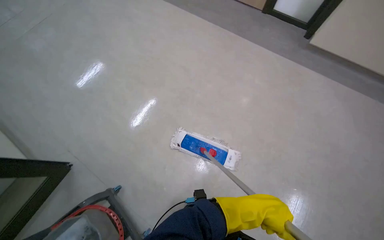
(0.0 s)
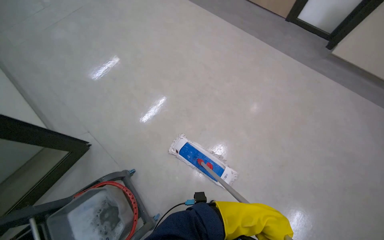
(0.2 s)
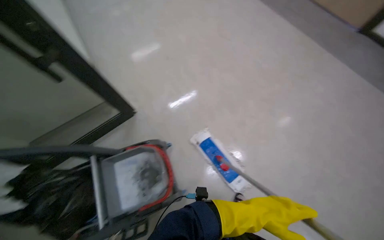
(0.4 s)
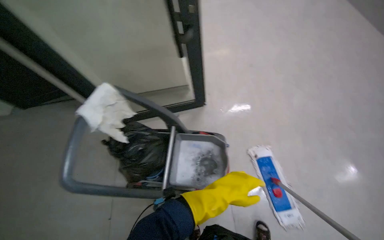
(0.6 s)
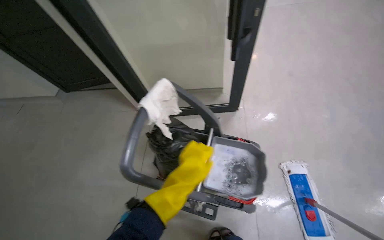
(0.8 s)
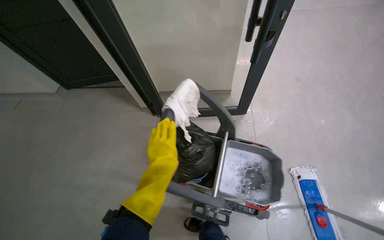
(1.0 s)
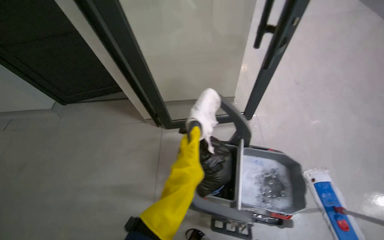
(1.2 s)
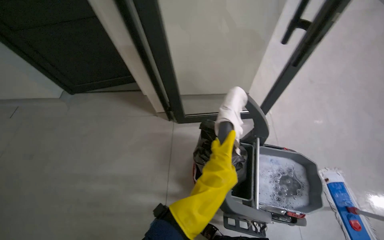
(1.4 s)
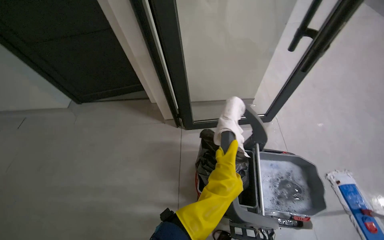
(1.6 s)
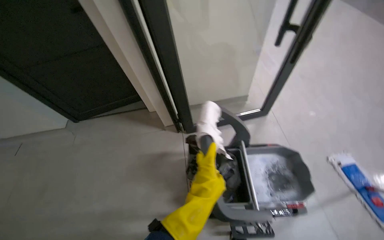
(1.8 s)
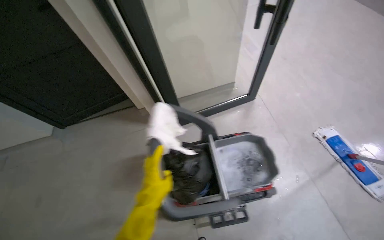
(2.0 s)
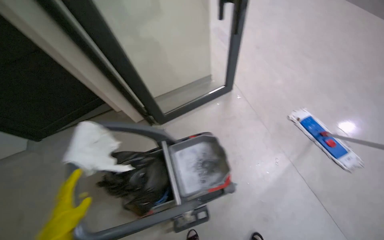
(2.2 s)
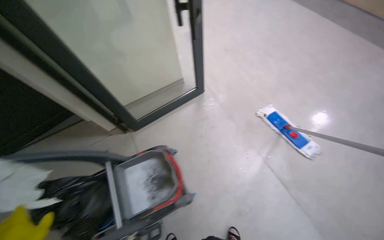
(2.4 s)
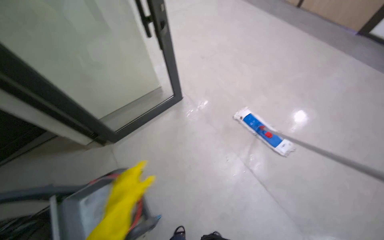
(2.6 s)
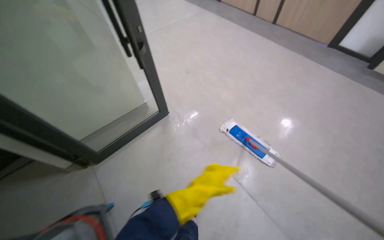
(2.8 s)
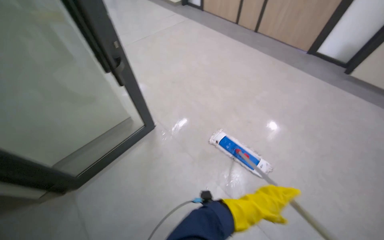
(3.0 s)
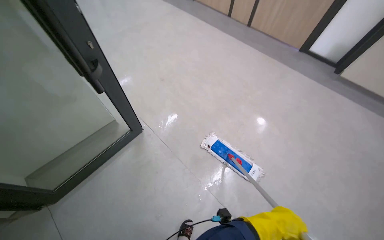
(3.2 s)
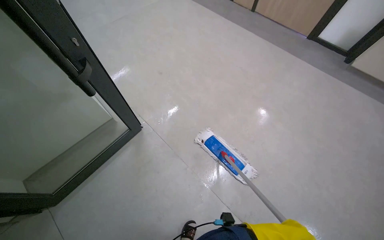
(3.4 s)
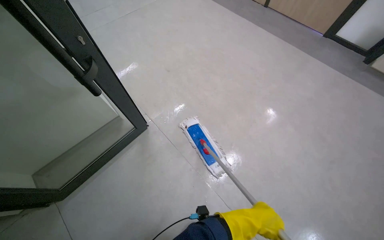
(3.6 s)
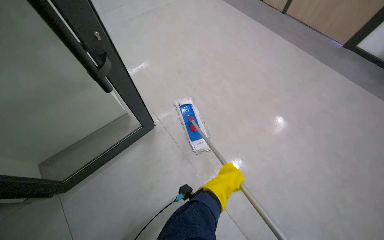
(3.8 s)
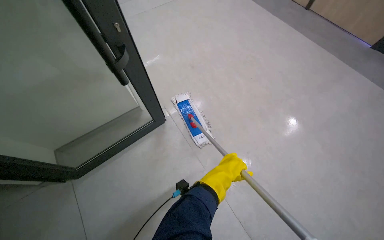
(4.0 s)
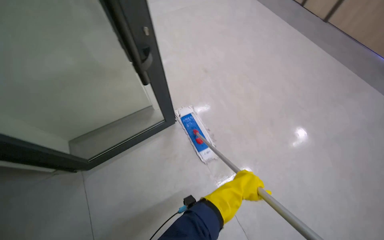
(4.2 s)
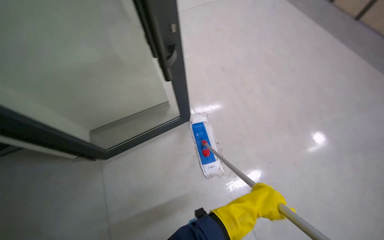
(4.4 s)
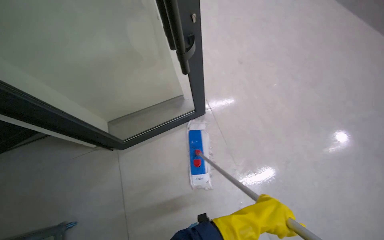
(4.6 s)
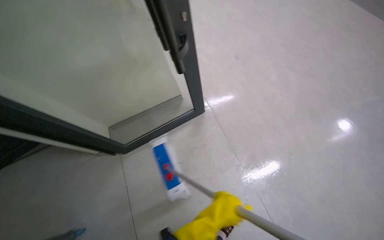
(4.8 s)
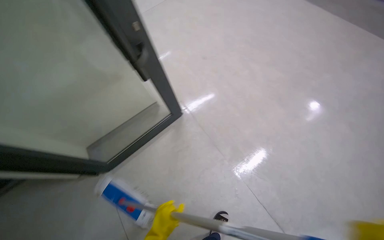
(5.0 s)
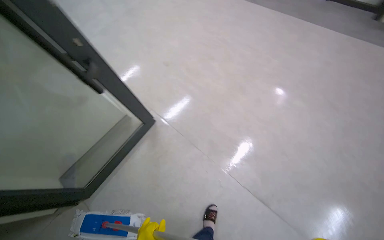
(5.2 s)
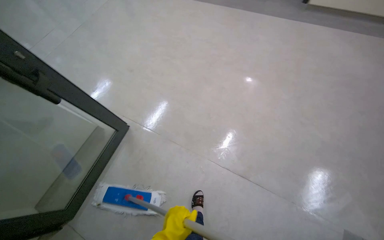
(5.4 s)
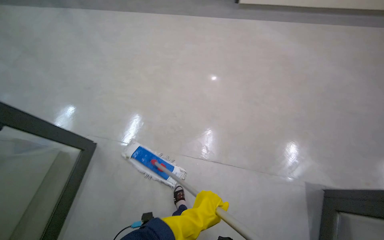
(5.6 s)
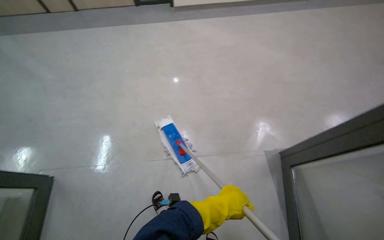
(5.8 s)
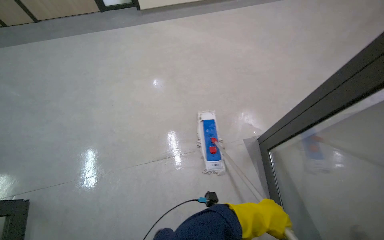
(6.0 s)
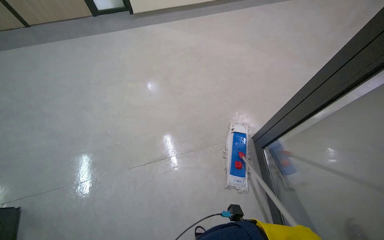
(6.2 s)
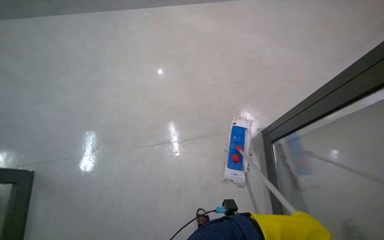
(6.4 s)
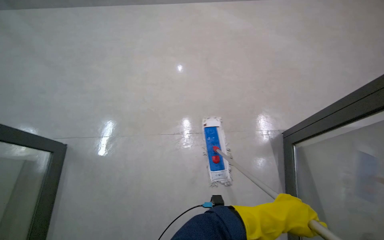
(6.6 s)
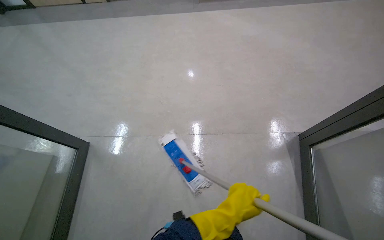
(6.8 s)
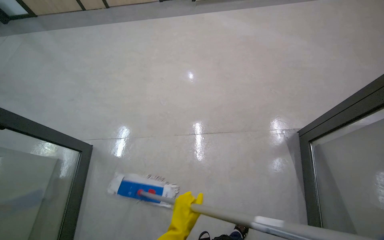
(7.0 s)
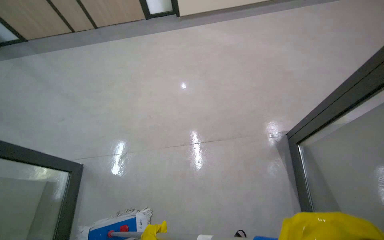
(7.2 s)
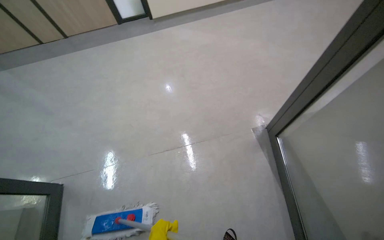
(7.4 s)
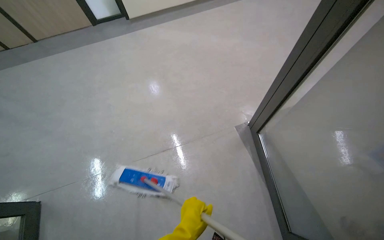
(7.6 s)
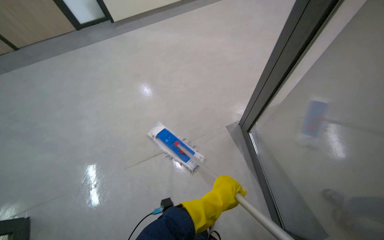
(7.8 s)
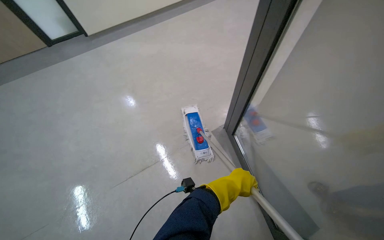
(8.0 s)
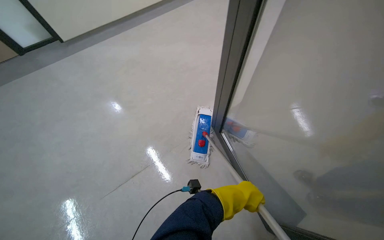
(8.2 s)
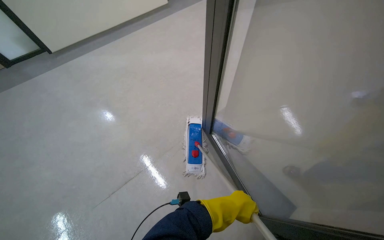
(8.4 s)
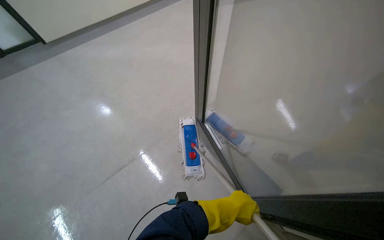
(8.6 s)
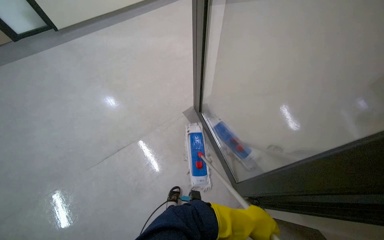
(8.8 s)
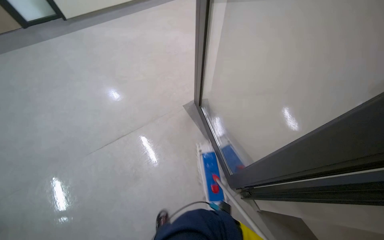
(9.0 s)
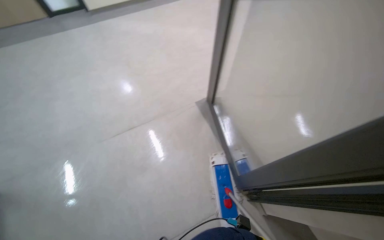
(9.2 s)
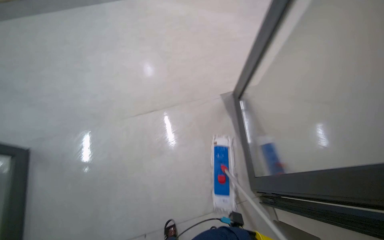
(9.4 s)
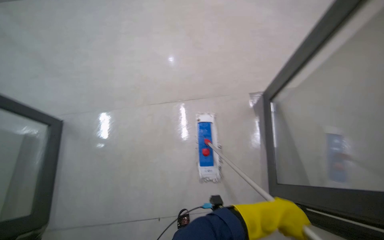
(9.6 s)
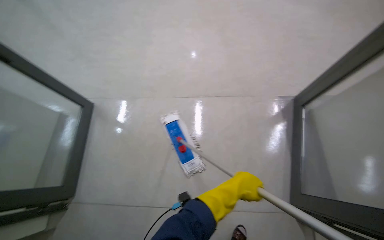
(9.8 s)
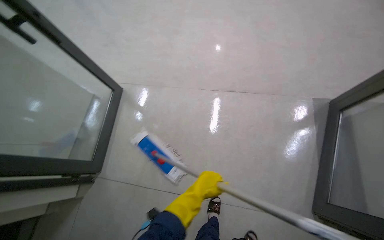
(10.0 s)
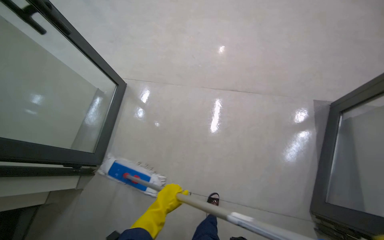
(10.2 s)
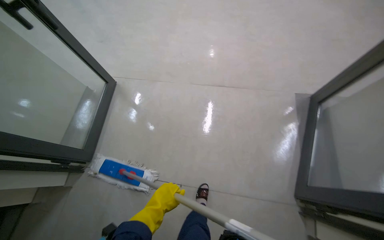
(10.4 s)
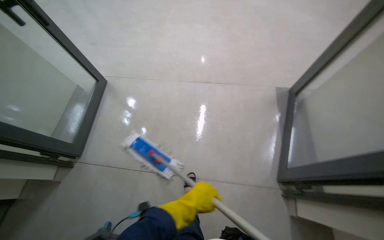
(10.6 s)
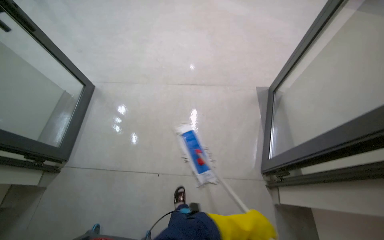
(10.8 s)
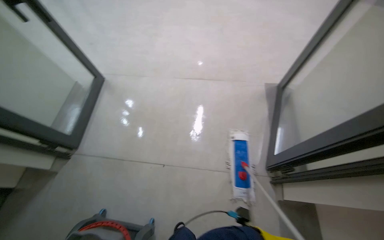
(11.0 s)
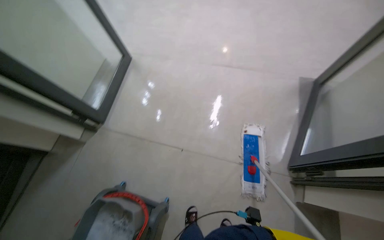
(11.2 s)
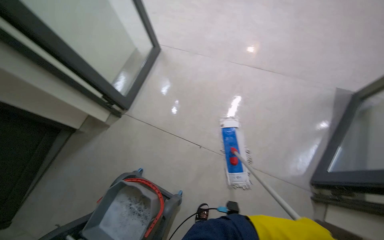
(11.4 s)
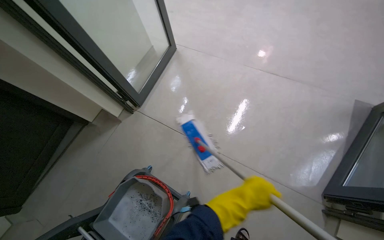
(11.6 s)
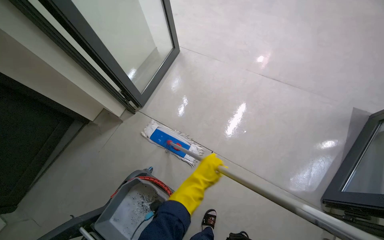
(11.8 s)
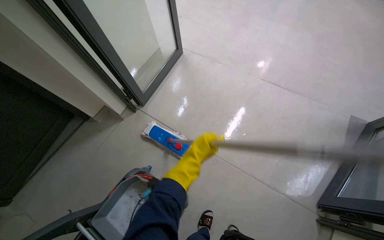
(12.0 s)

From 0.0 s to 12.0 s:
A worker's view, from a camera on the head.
Job: preparing cleaning supplies.
The whole recording: Cleaning mop head. The worker removes the mop head and cleans it in the bucket.
From 0.0 s to 1.6 s: The camera travels roughly 90 cm. The wearer looks approximately 55 degrees further to the left.
From 1.6 s to 3.0 s: The camera is carried roughly 90 cm. The head rotates about 35 degrees to the right.
From 9.0 s to 10.4 s: The wearer's head swings roughly 40 degrees to the left.

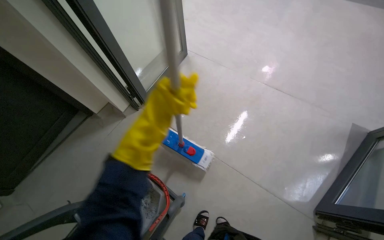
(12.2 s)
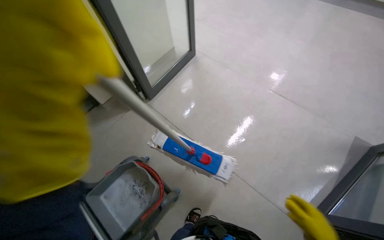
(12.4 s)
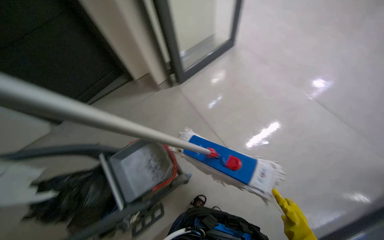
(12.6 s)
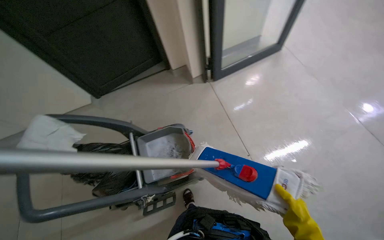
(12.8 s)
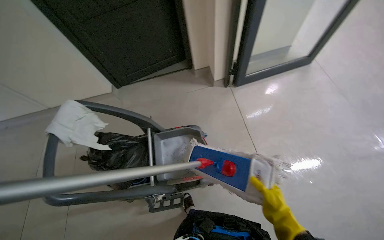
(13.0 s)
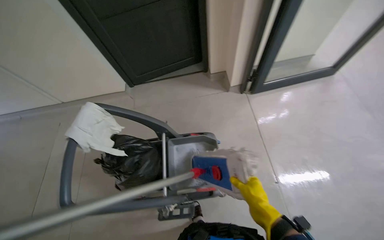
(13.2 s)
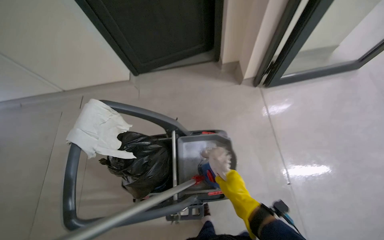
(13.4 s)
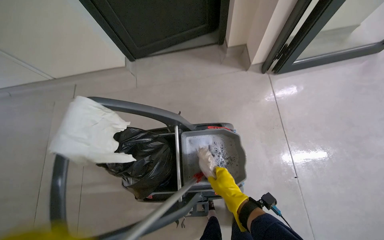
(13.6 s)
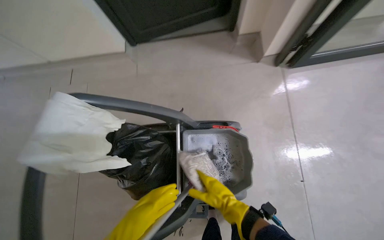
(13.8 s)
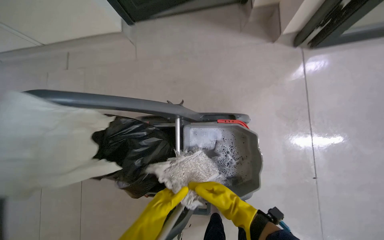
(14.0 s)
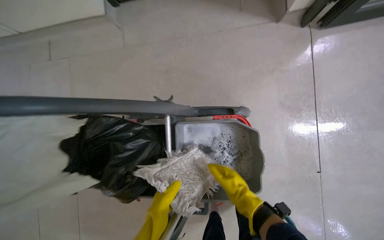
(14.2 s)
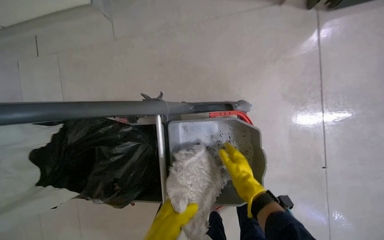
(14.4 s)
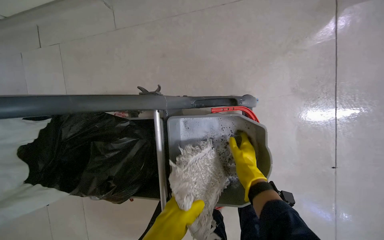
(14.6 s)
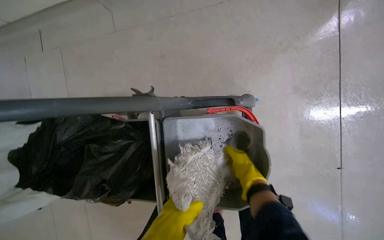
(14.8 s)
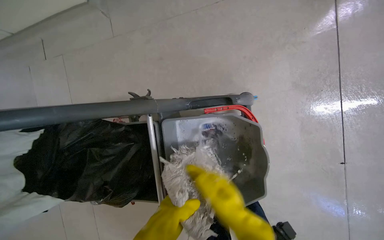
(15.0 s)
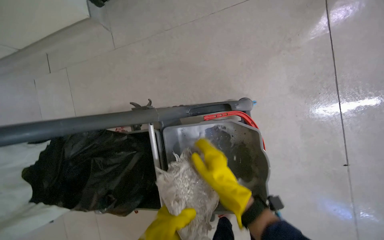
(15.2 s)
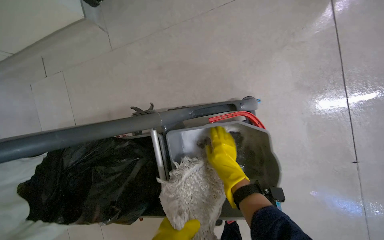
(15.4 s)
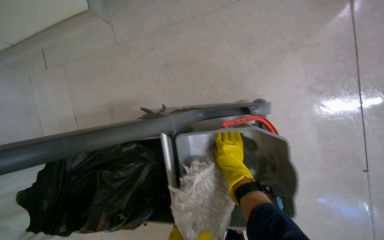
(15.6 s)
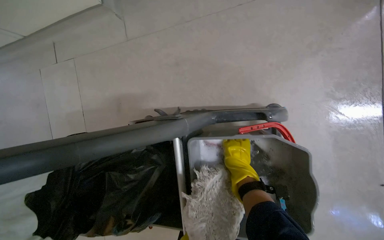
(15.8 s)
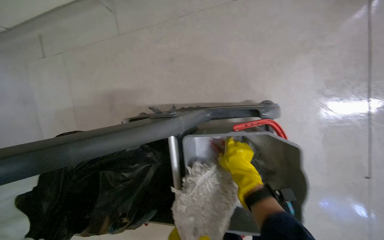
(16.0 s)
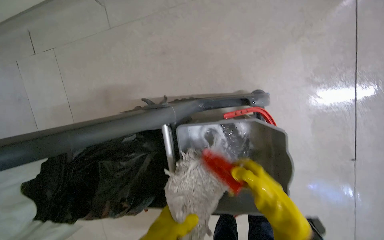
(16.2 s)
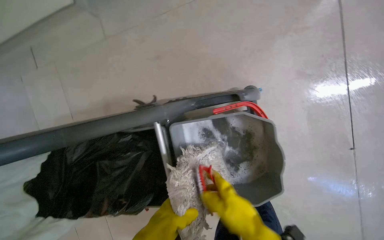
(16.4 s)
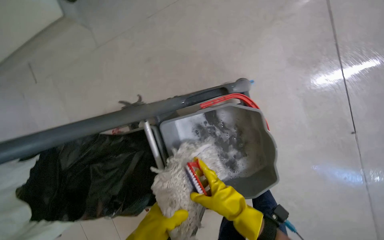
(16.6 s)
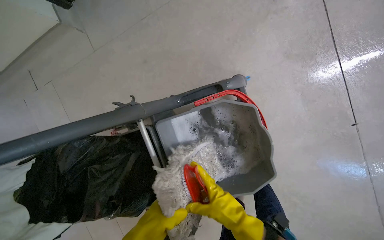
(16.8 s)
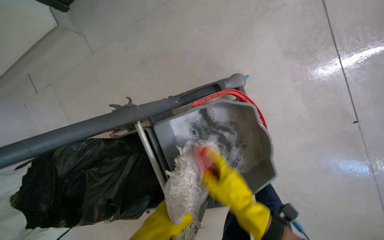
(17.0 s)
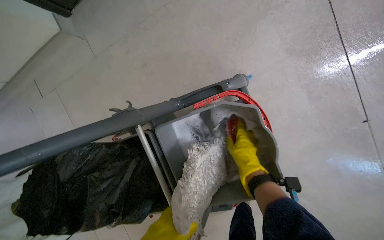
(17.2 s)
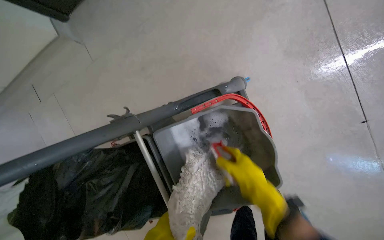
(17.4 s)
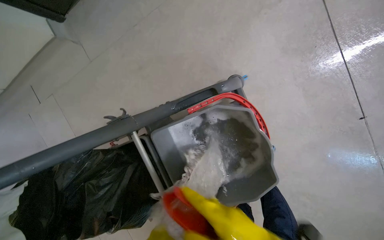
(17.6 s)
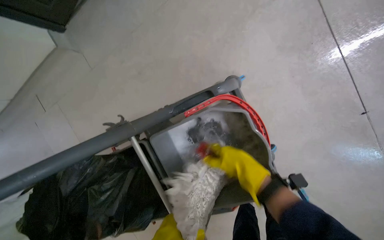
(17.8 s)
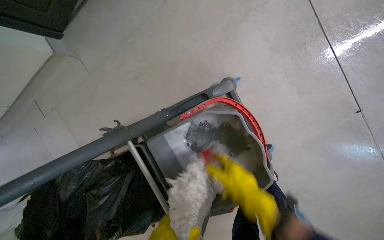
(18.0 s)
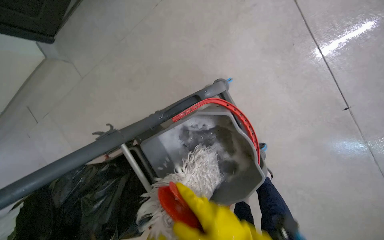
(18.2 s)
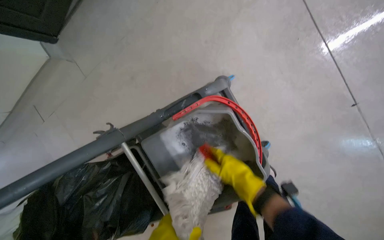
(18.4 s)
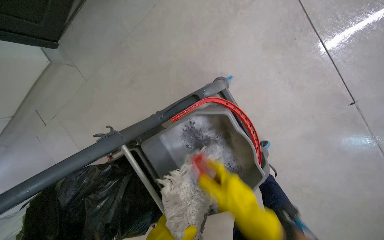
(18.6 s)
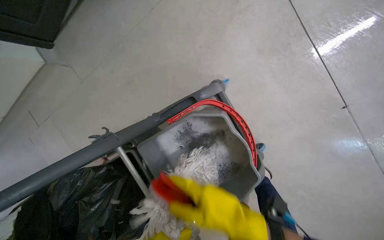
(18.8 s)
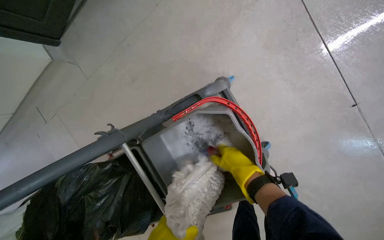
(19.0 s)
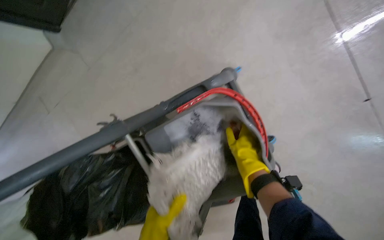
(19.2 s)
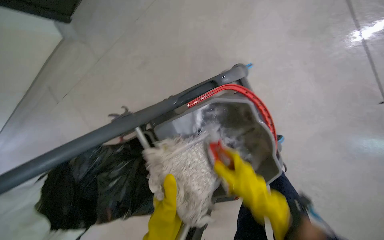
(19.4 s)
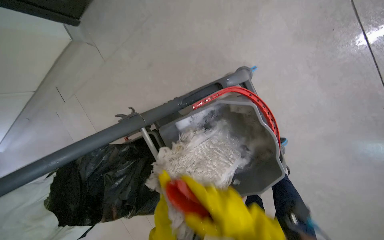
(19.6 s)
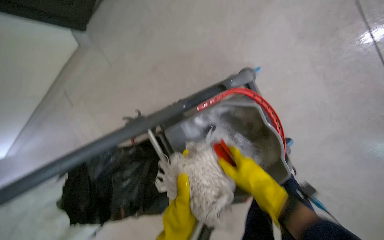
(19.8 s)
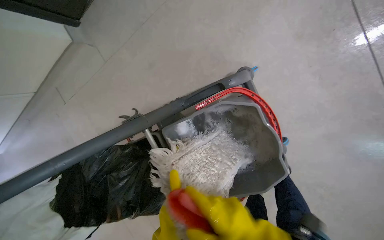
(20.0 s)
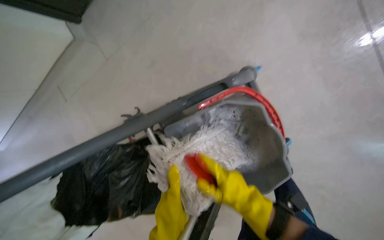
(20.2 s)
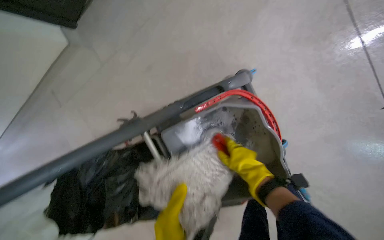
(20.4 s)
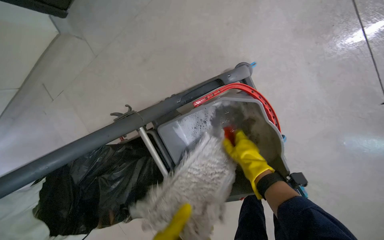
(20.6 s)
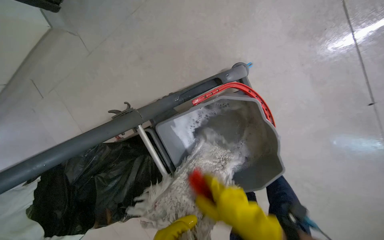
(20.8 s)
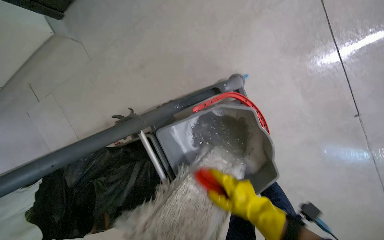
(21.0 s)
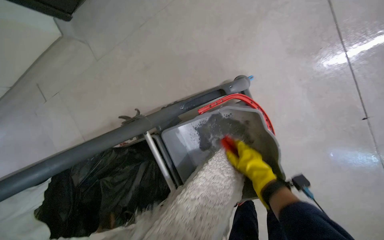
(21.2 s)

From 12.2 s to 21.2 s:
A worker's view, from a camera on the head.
Job: preparing cleaning supplies.
The whole recording: Cleaning mop head. The worker removes the mop head and cleans it in the bucket.
From 12.2 s to 13.8 s: The head travels approximately 50 cm. The head rotates approximately 50 degrees to the left. The view tilts roughly 20 degrees downward.
From 13.8 s to 15.2 s: The view tips downward by about 15 degrees. The right hand reaches about 30 cm farther from the camera, then returns.
From 15.2 s to 16.6 s: The right hand swings nearer and farther, about 20 cm each way, with 2 reversals.
From 16.6 s to 18.2 s: The right hand goes nearer and farther, roughly 15 cm each way, reversing 2 times.
From 18.2 s to 19.8 s: The right hand moves nearer and farther over roughly 20 cm, changing direction 4 times.
From 19.8 s to 21.2 s: The right hand moves up and down the picture over some 15 cm, changing direction 2 times.
